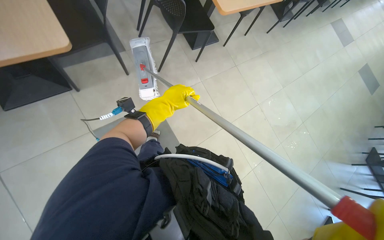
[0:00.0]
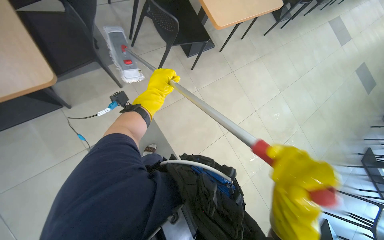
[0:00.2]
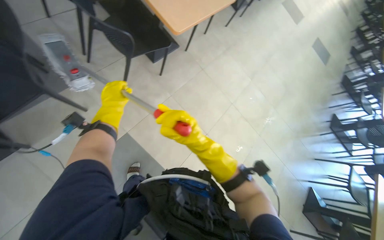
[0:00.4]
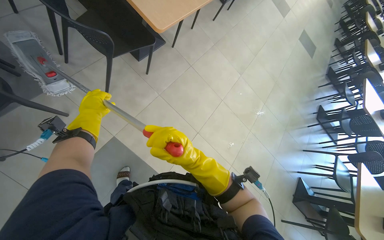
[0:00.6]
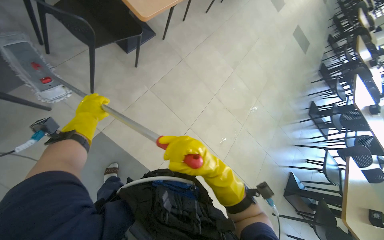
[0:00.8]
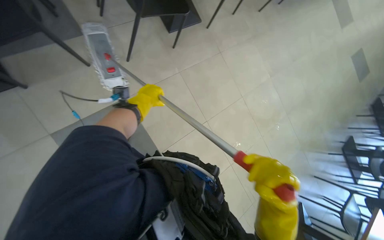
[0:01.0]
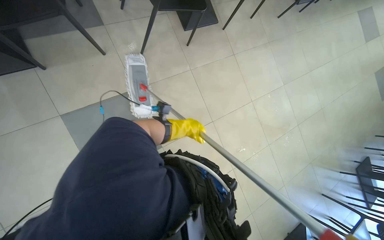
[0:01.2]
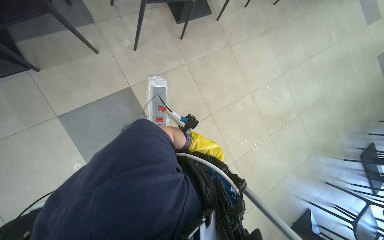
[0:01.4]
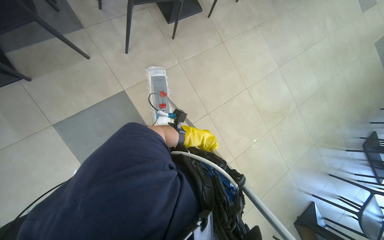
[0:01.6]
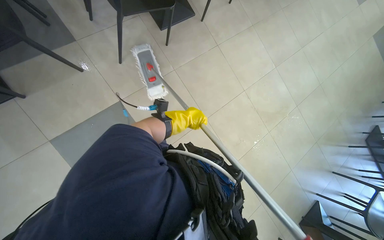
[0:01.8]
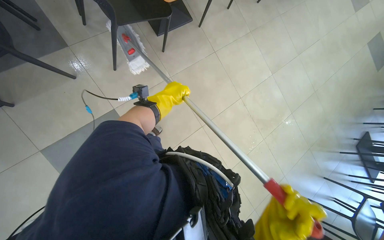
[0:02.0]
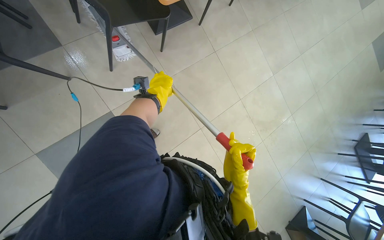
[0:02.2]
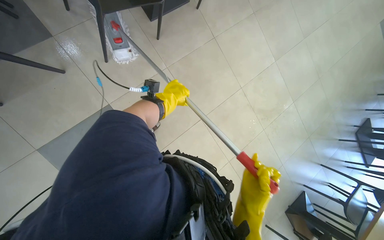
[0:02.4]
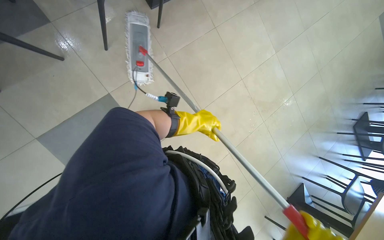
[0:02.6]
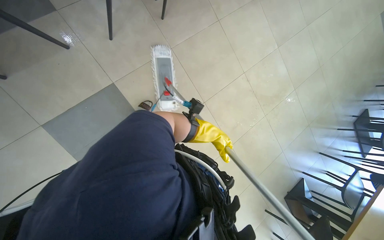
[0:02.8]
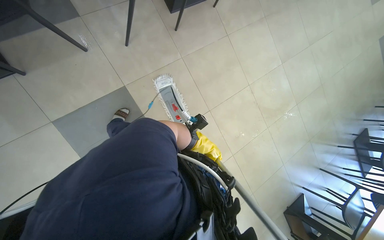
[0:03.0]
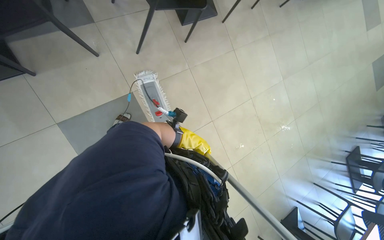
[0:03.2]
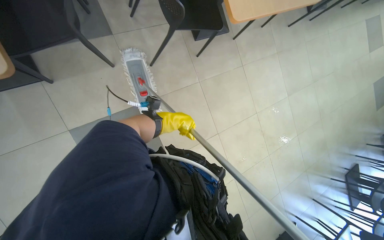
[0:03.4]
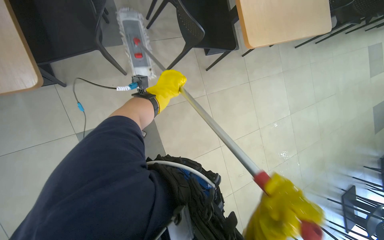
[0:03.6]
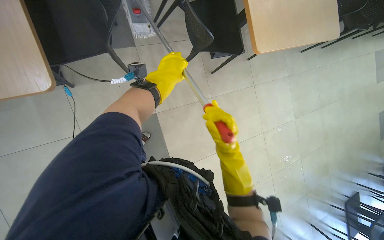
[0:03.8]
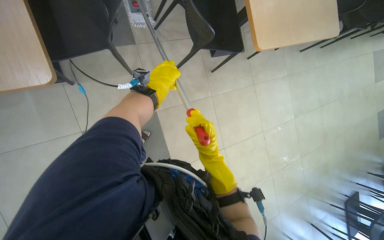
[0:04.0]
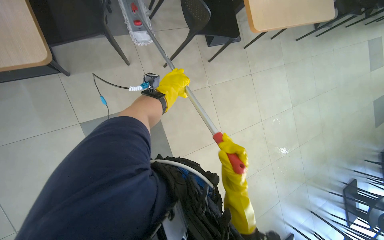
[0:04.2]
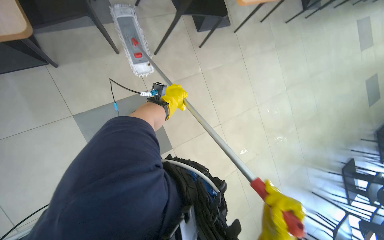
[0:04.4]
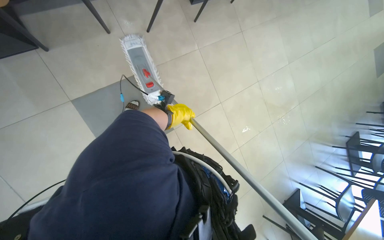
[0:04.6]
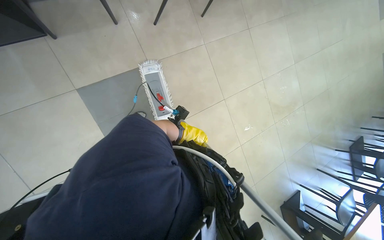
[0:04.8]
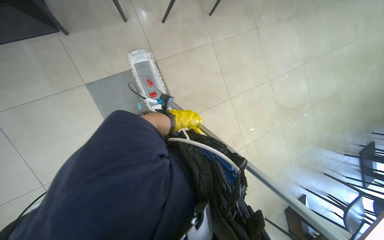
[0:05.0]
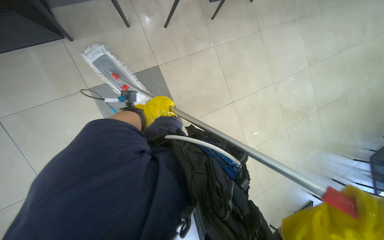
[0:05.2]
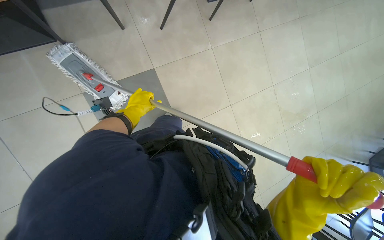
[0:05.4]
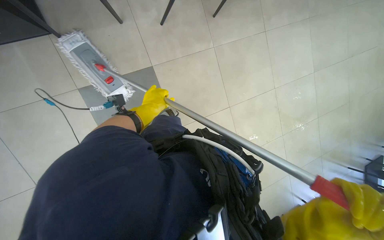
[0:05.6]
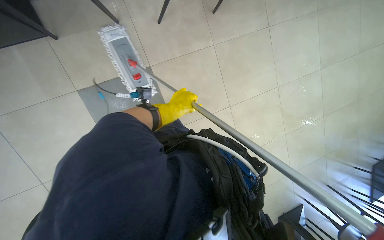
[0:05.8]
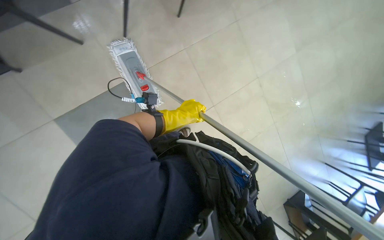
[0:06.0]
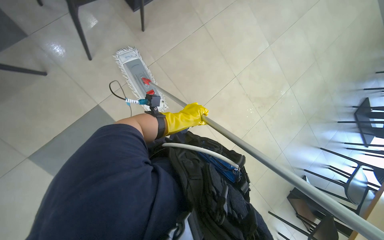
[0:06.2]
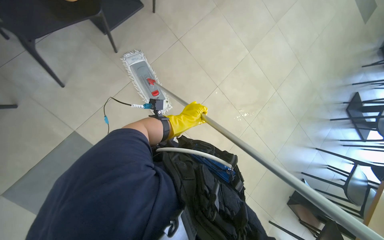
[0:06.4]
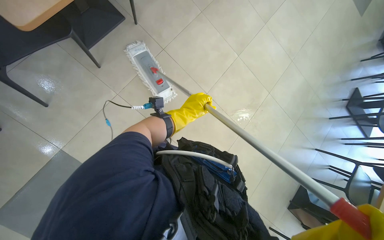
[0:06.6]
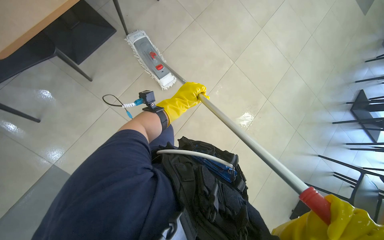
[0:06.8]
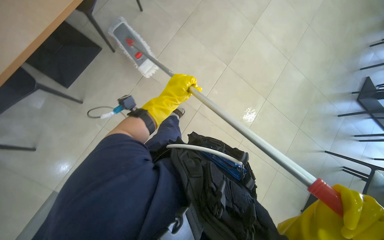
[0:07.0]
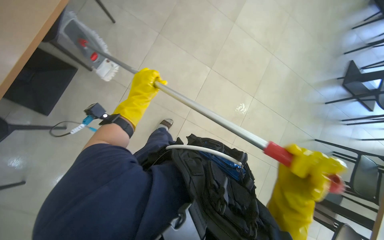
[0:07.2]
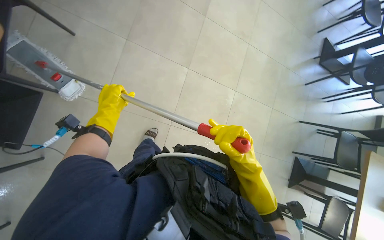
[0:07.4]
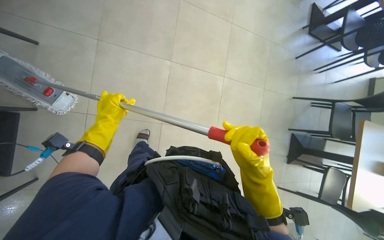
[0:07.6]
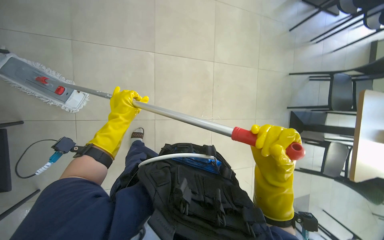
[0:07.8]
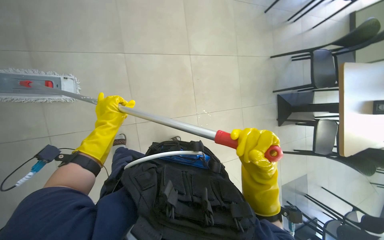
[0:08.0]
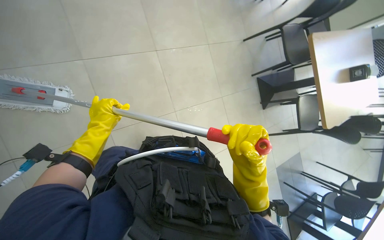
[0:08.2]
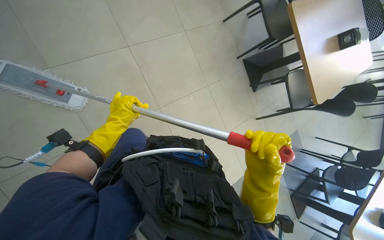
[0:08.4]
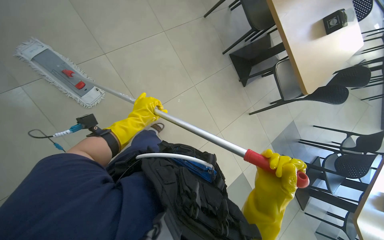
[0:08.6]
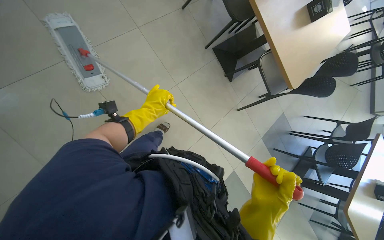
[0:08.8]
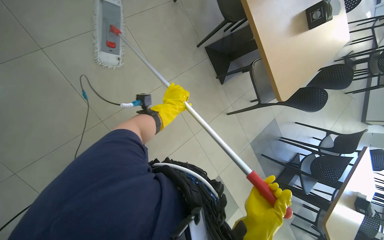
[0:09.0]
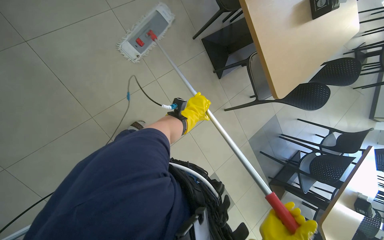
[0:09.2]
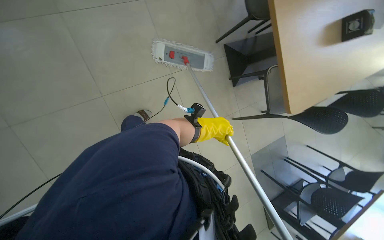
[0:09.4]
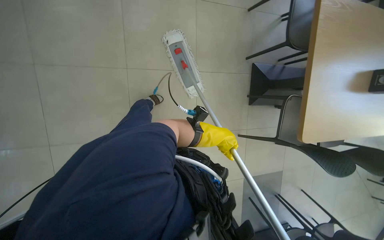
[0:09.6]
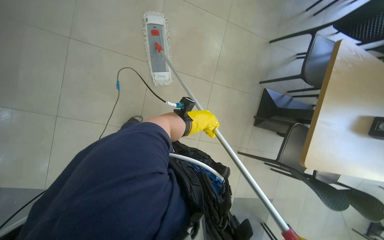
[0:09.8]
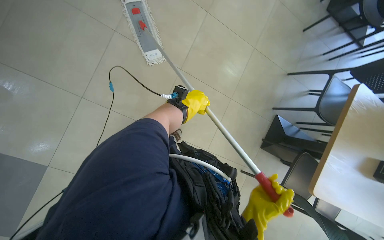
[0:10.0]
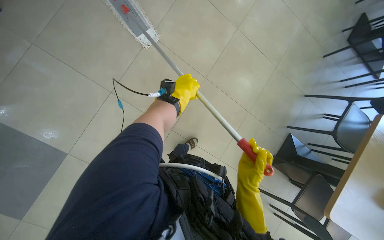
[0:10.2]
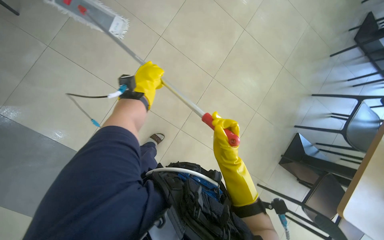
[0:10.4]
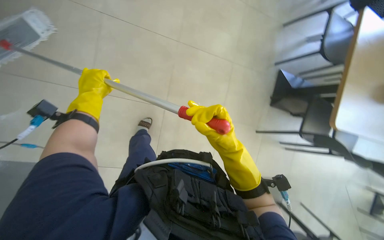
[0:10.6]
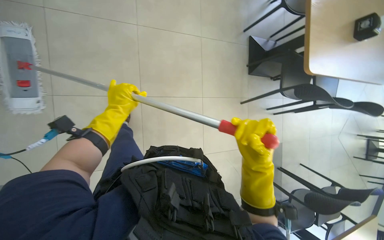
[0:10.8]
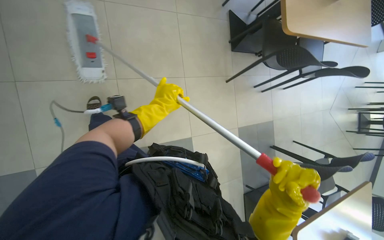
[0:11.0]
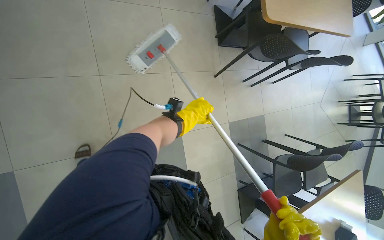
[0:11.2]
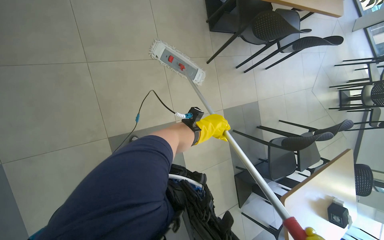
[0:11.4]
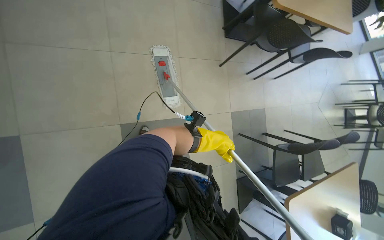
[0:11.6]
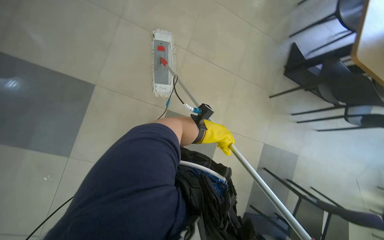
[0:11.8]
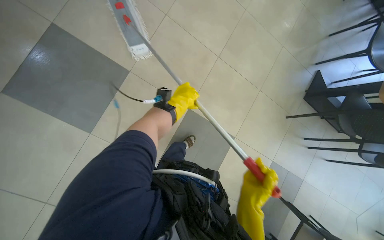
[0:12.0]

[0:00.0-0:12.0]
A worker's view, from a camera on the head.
Job: mopping floor.
The whole recording: Mopping the floor. The worker mops the floor with a mop and cleaning cart.
0:01.6 to 0:03.0: The head travels approximately 40 cm.
0:03.0 to 0:04.4: The left hand is displaced to the left and up the picture by roughly 35 cm.
0:04.4 to 0:06.0: The left hand goes left and right, roughly 20 cm each way, reversing 2 times.
0:07.6 to 0:09.0: The camera travels to the right, some 60 cm. The view tips downward by about 15 degrees. The scene rotates counterclockwise by some 30 degrees.
0:09.0 to 0:10.4: The scene rotates clockwise by about 30 degrees.
0:10.4 to 0:12.0: The camera travels about 2 m.

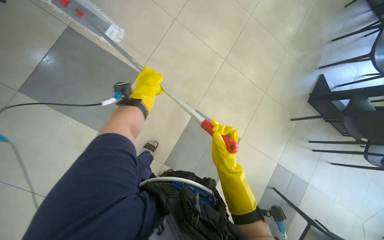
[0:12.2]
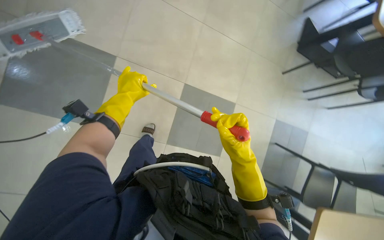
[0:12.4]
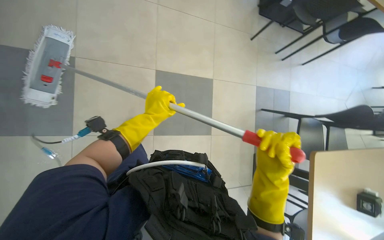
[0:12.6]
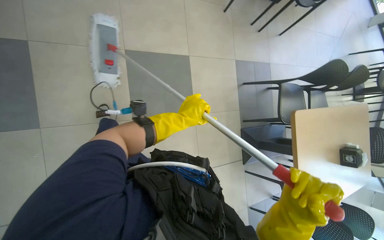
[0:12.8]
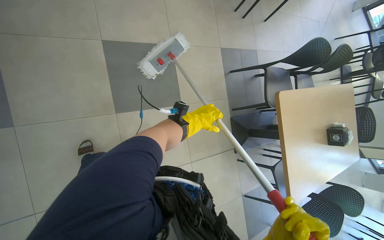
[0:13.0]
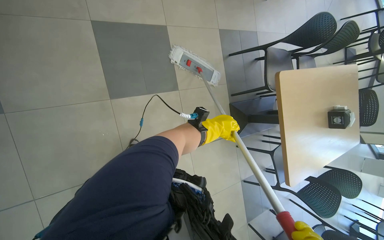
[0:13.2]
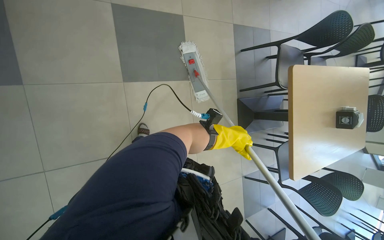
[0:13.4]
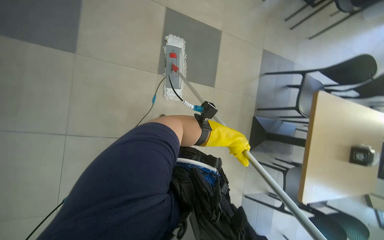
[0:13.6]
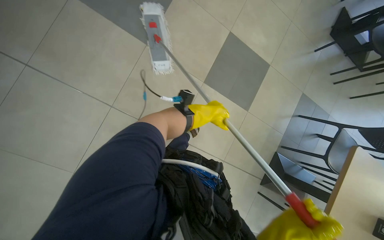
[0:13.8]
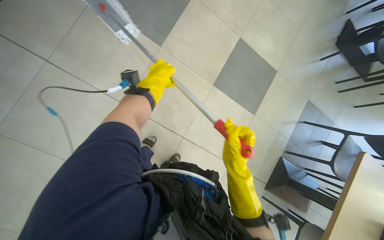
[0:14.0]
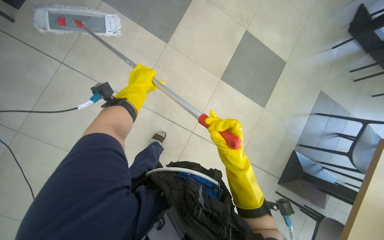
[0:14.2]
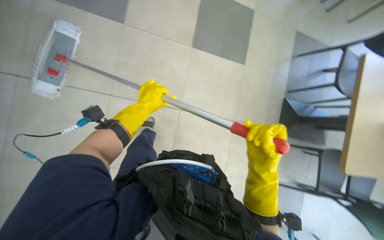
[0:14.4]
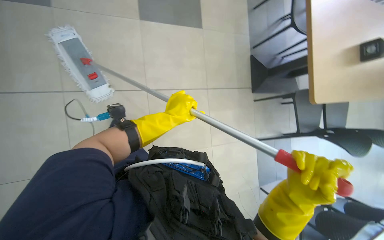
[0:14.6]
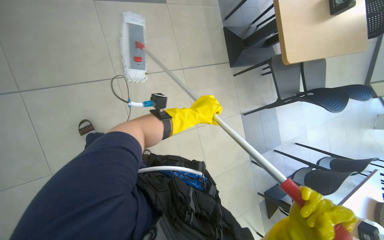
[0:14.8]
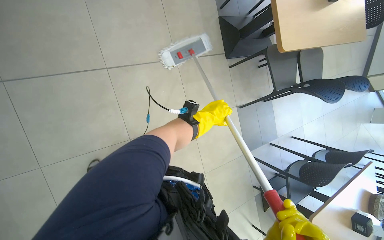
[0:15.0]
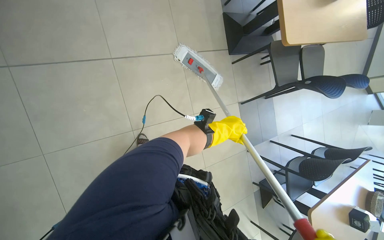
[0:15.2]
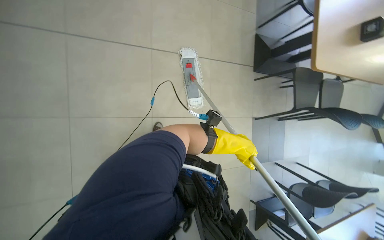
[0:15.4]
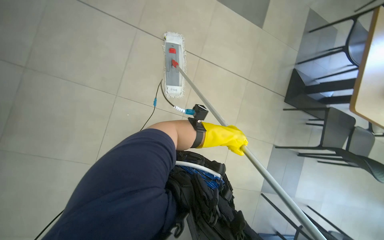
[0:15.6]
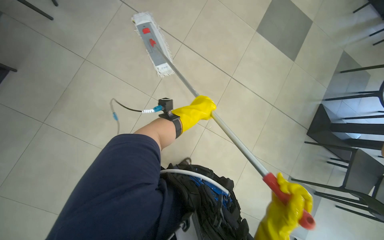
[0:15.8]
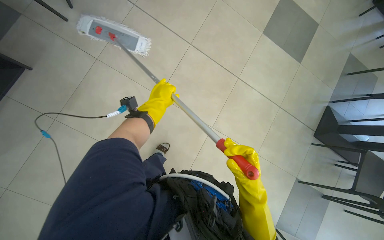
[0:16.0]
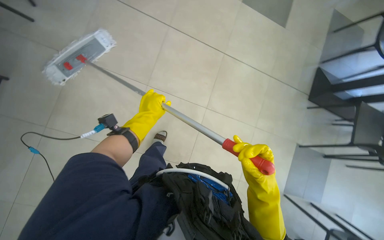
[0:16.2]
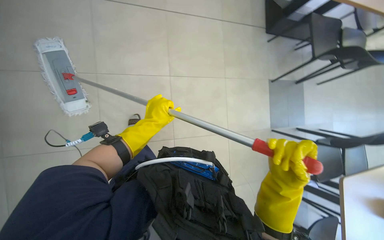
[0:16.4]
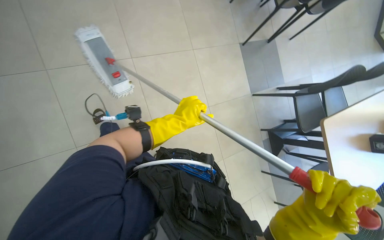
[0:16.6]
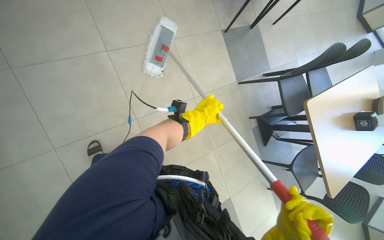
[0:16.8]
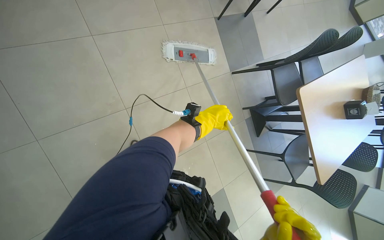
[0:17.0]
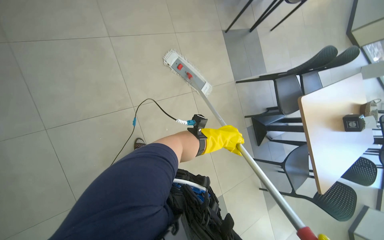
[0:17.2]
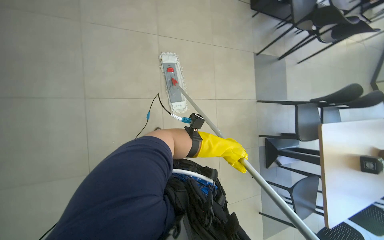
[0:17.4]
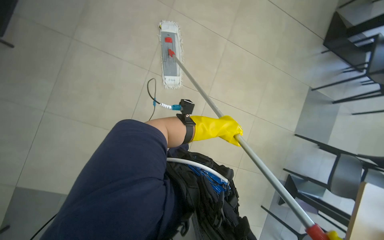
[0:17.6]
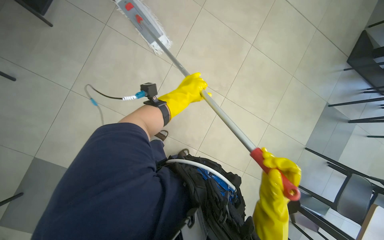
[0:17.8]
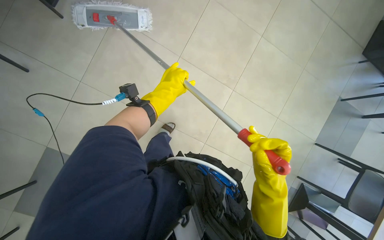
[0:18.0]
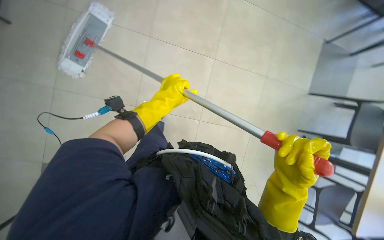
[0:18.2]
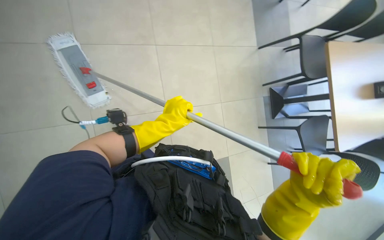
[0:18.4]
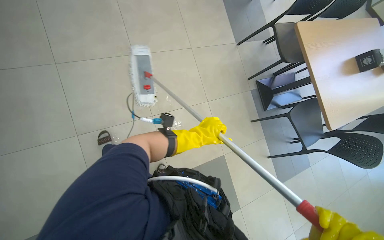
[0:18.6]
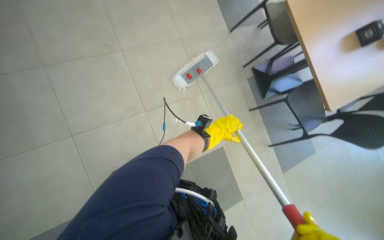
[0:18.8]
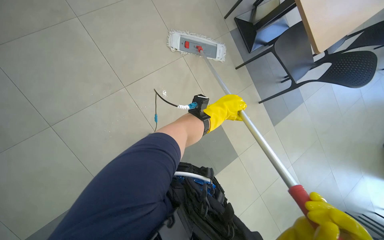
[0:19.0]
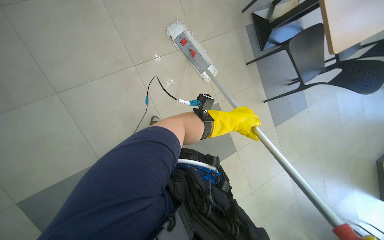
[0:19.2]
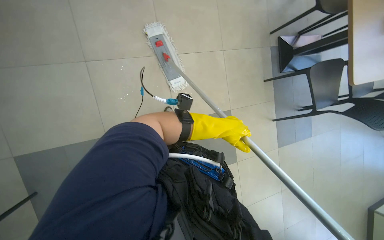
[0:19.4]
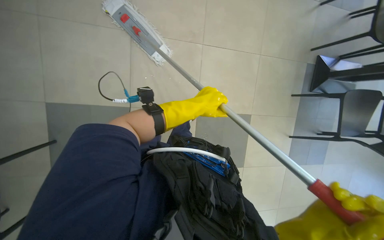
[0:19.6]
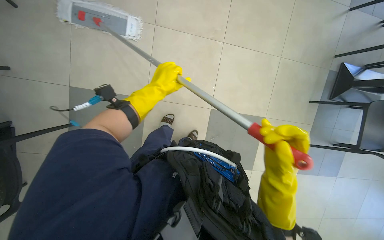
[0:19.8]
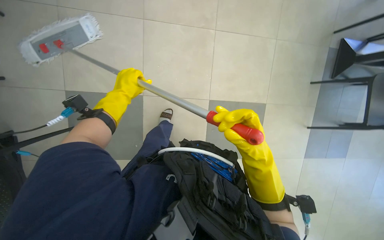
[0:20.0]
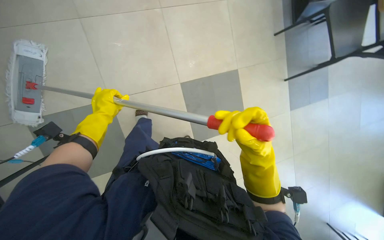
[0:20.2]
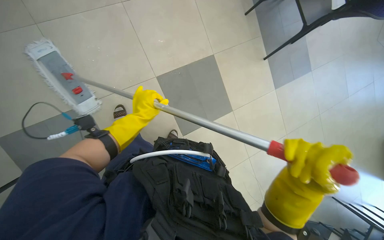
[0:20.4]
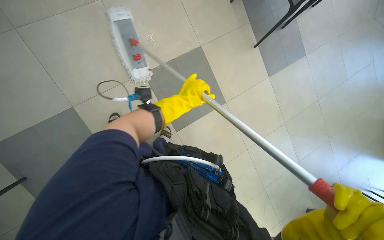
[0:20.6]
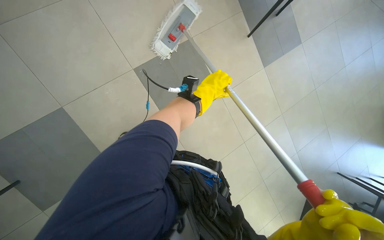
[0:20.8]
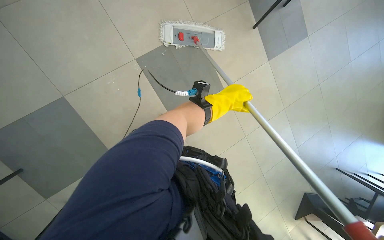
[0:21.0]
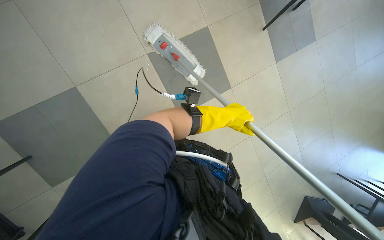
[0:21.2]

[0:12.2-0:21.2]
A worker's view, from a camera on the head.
Job: mopping floor.
The whole recording: Mopping the floor. The worker mops the floor with a mop and cleaning cart.
0:13.8 to 0:15.2: The left hand travels down the picture by approximately 15 cm, and travels to the left and back again, some 30 cm each way.
0:15.2 to 0:16.6: The head turns to the left by approximately 25 degrees.
0:16.6 to 0:18.2: The head rotates approximately 45 degrees to the left.
0:18.2 to 0:19.8: The view tips downward by roughly 15 degrees.
0:19.8 to 0:21.2: The camera is carried to the left, roughly 70 cm.
